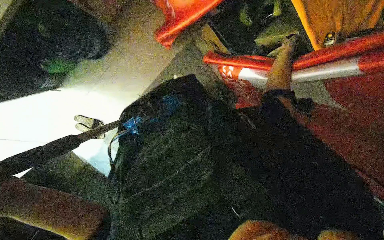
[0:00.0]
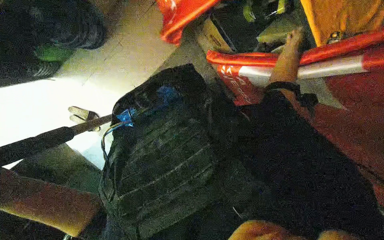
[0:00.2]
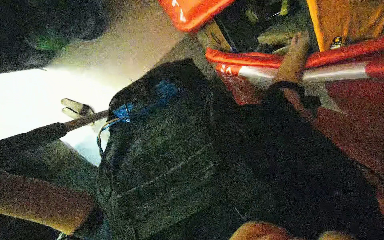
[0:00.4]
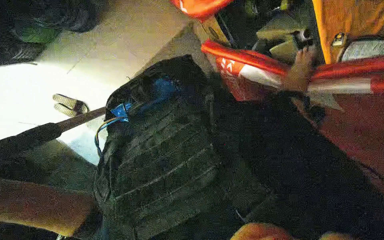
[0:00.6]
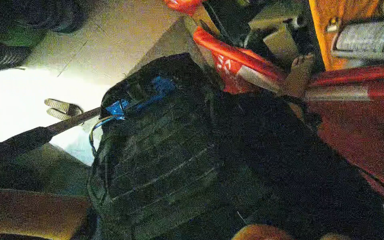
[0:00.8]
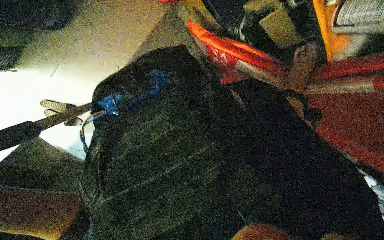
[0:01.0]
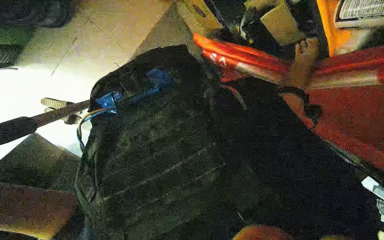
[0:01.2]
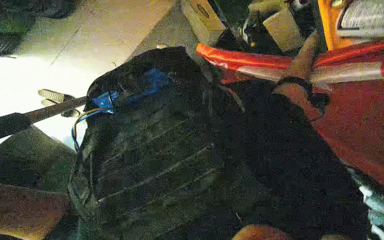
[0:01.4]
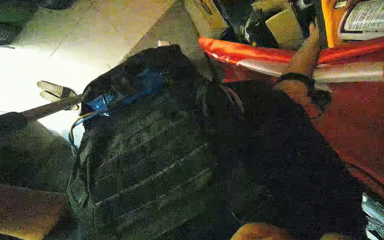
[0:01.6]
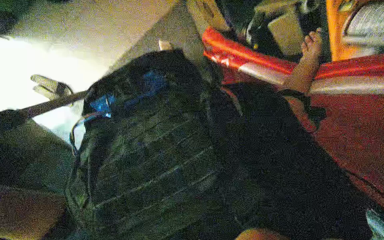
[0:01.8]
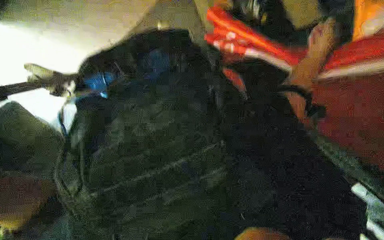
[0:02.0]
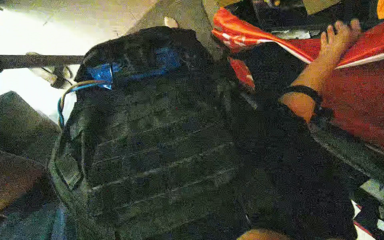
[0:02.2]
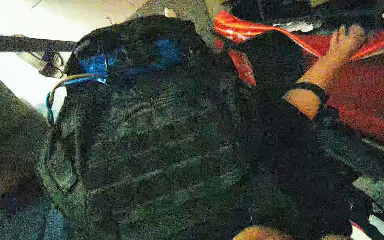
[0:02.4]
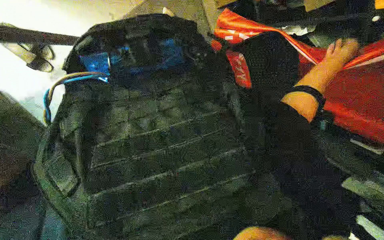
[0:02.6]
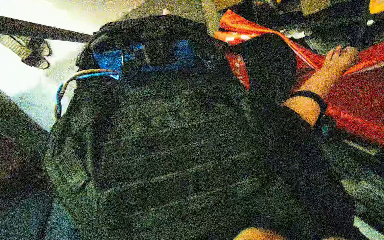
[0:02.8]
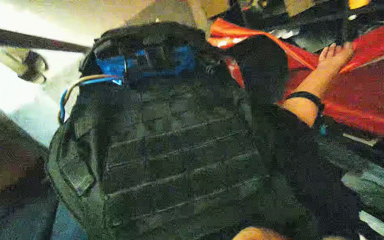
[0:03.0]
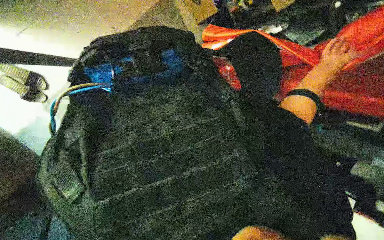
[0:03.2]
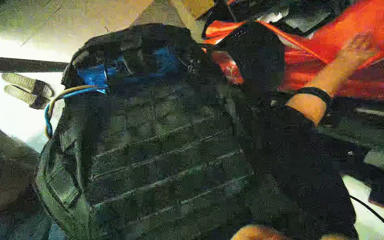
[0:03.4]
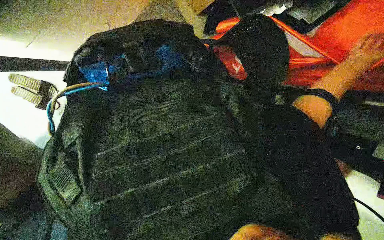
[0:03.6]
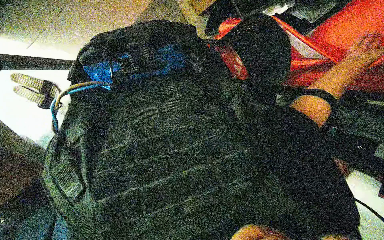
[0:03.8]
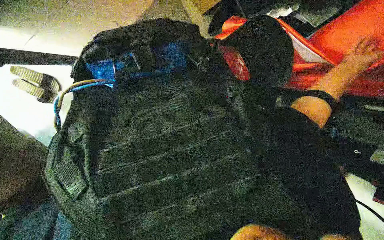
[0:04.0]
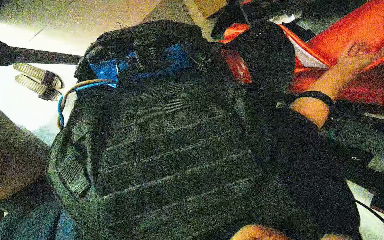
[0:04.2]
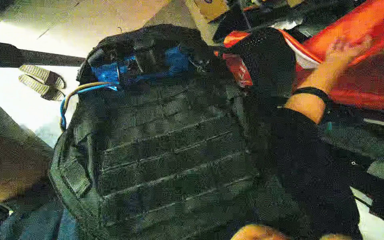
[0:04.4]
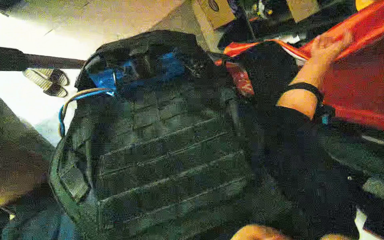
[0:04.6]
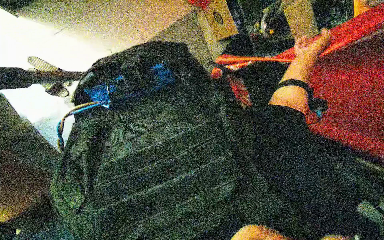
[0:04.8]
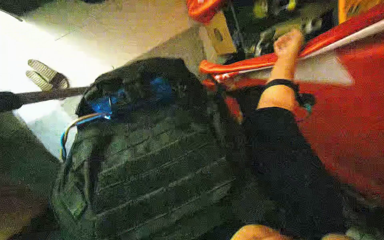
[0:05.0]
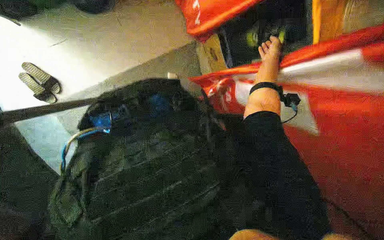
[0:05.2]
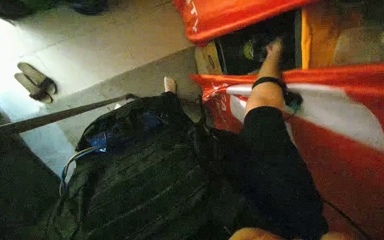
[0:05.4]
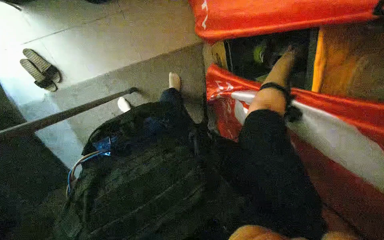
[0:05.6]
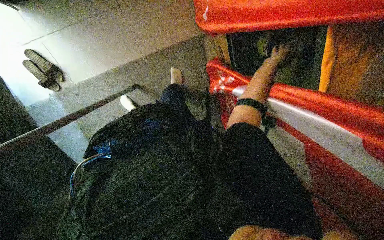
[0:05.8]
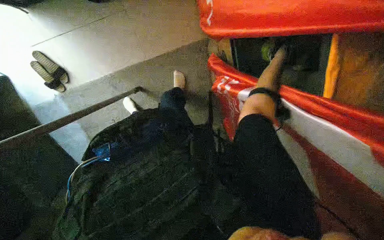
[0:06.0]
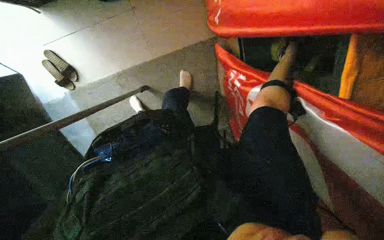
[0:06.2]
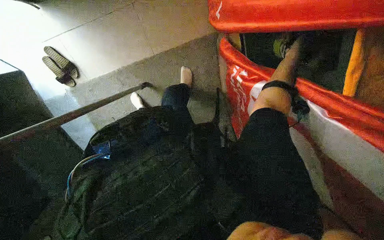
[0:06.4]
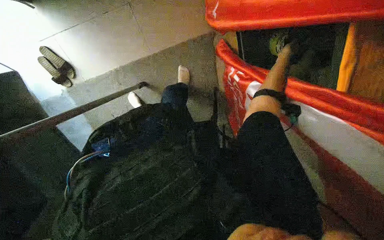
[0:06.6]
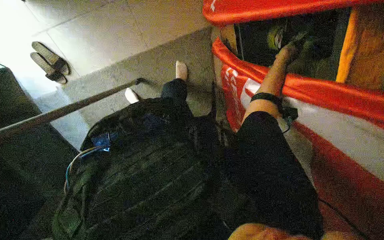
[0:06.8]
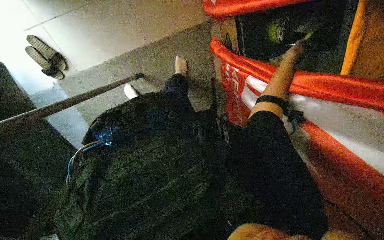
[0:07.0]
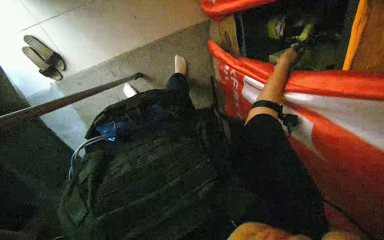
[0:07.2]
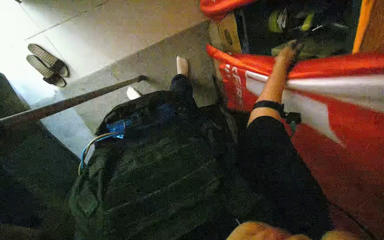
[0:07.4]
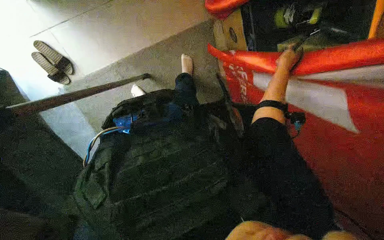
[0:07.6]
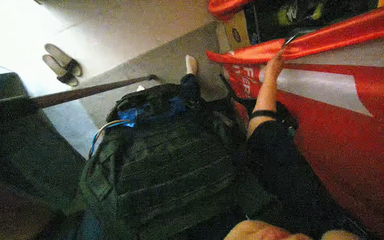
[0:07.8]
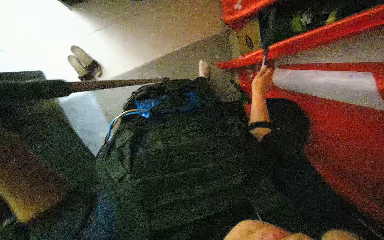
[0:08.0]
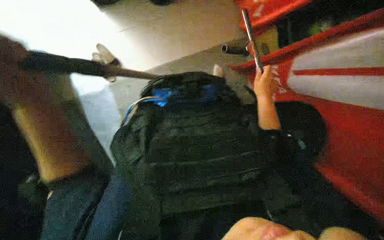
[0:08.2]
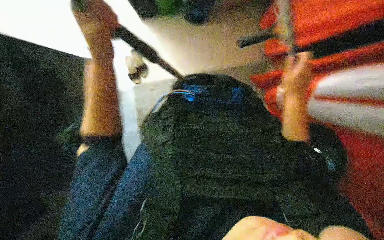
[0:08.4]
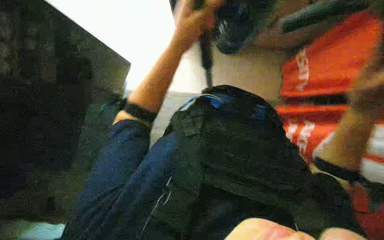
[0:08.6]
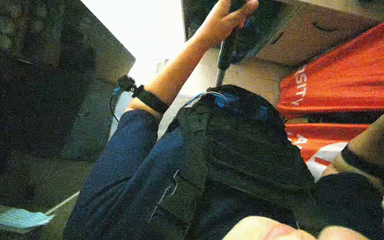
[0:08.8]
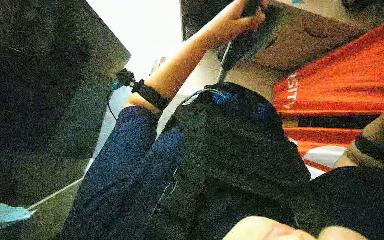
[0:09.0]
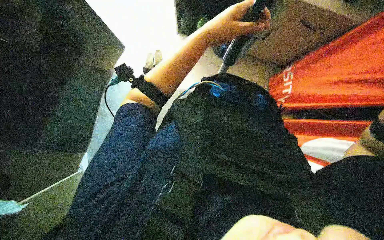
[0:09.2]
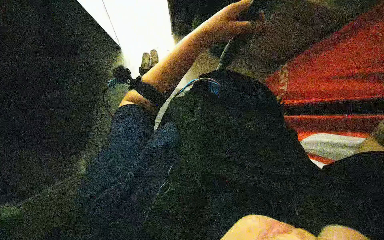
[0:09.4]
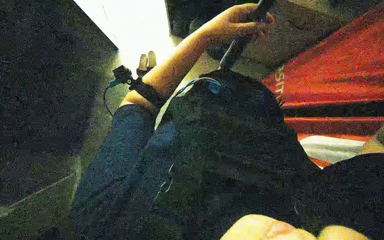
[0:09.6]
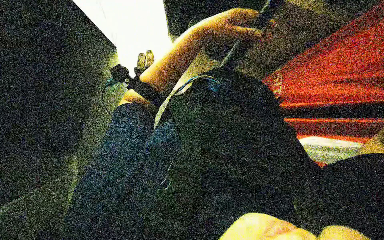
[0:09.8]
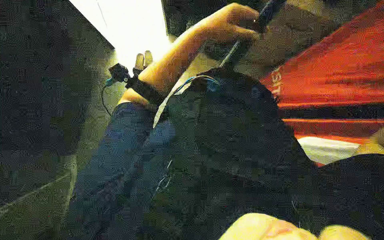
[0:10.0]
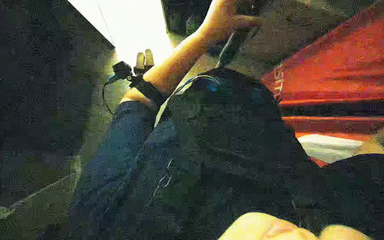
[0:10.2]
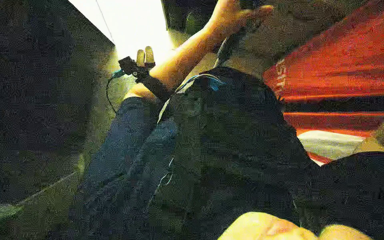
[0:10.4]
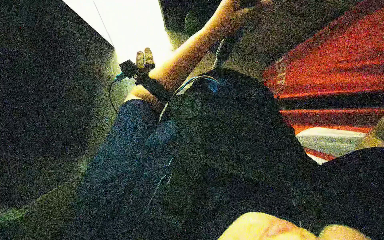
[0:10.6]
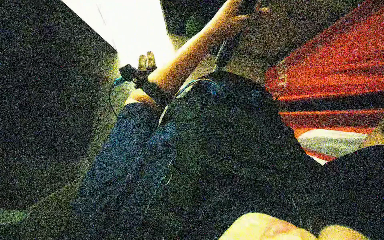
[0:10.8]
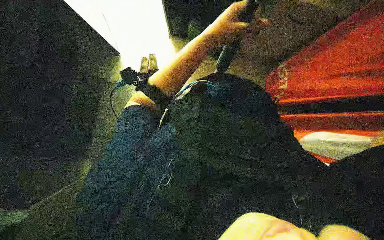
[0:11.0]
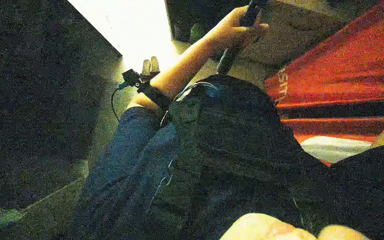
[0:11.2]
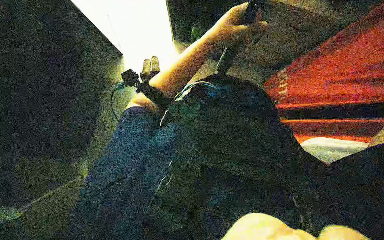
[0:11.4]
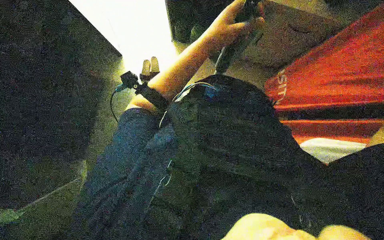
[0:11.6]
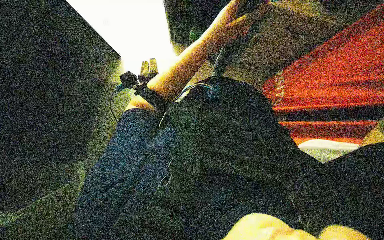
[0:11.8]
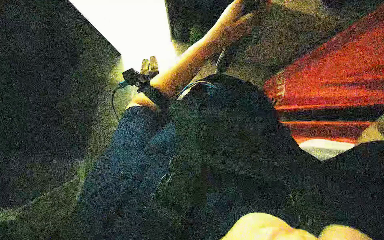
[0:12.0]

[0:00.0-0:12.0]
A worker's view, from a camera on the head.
Job: sweeping floor.
The whole recording: Cleaning floor with long-handled tool. The worker uses a long-handled tool to clean the floor and pick up items.
0:03.0 to 0:04.4: The right hand reaches roughly 15 cm to the right, then returns.
0:04.4 to 0:06.0: The right hand shifts about 40 cm up the picture and farther from the camera.
0:06.0 to 0:07.6: The right hand goes roughly 25 cm down the picture, to the left and nearer to the camera.

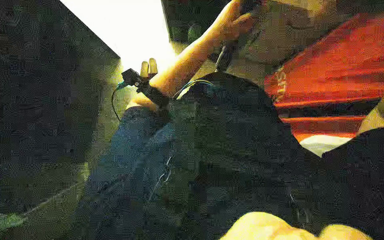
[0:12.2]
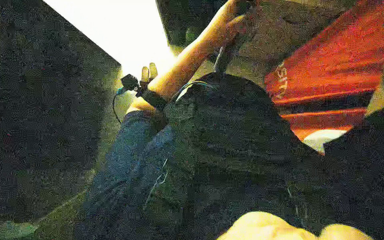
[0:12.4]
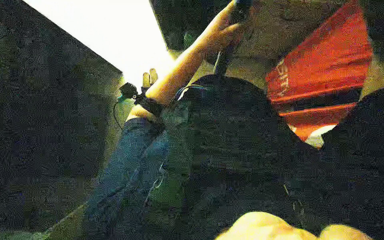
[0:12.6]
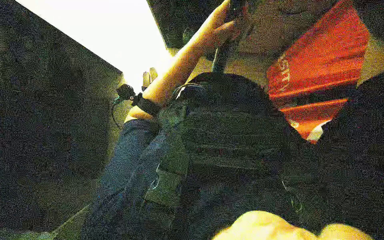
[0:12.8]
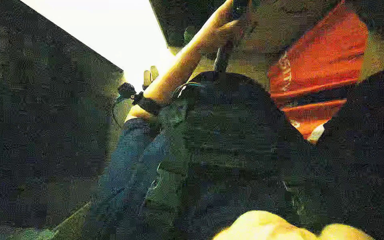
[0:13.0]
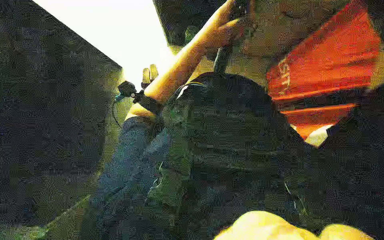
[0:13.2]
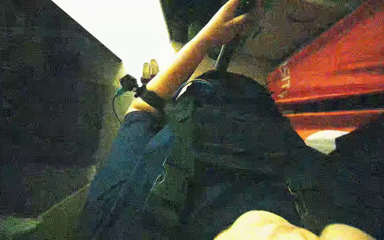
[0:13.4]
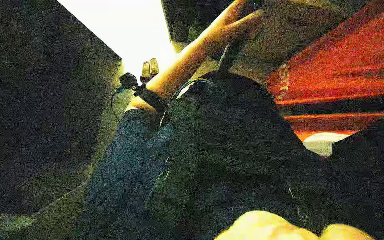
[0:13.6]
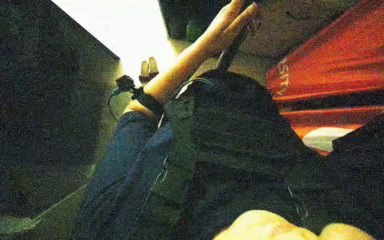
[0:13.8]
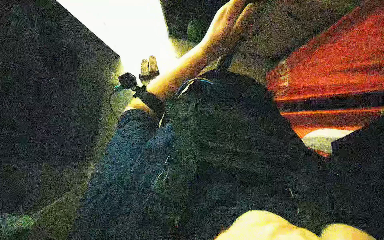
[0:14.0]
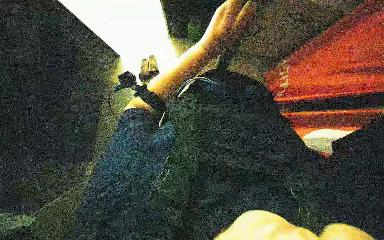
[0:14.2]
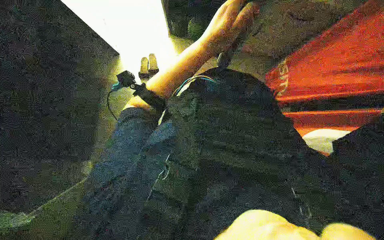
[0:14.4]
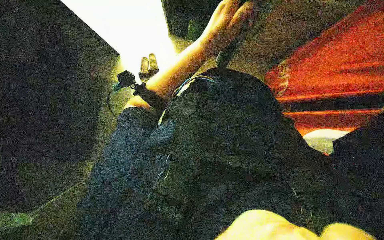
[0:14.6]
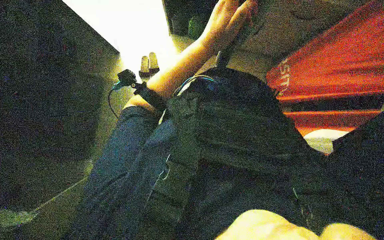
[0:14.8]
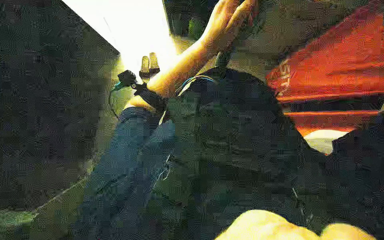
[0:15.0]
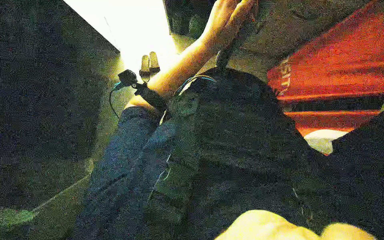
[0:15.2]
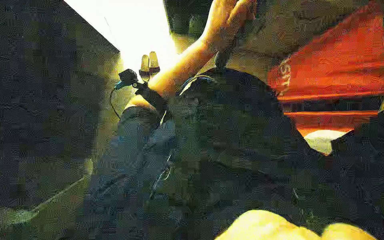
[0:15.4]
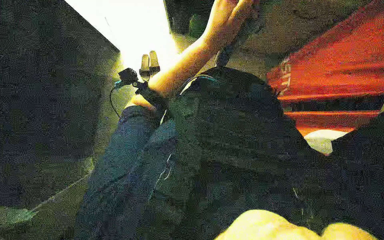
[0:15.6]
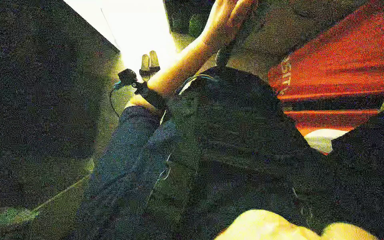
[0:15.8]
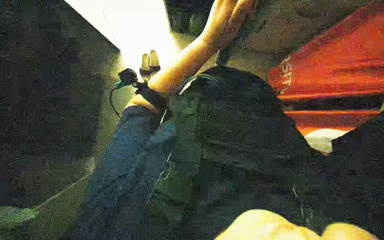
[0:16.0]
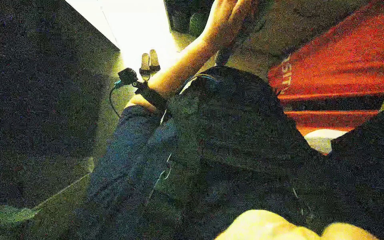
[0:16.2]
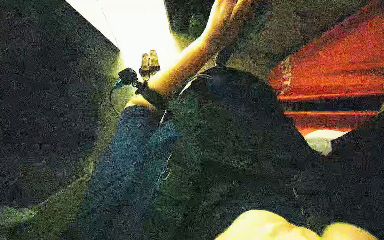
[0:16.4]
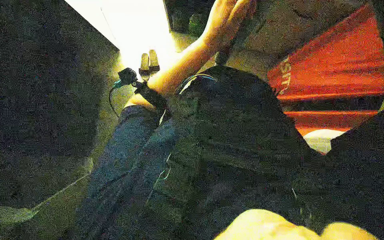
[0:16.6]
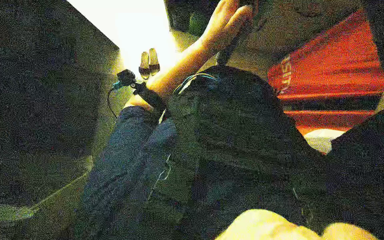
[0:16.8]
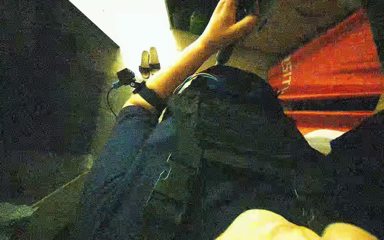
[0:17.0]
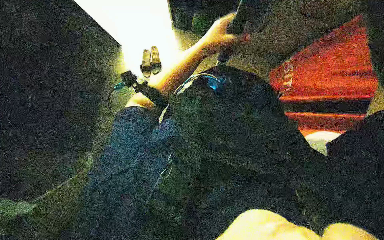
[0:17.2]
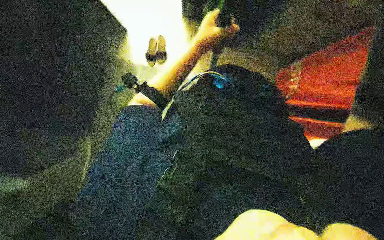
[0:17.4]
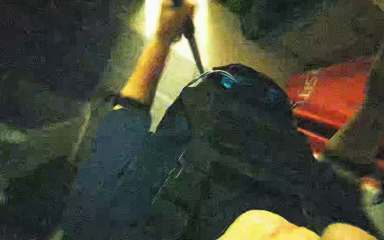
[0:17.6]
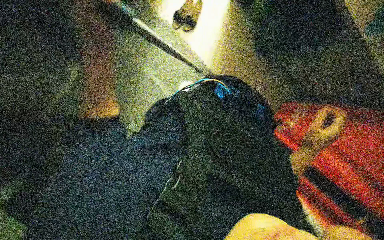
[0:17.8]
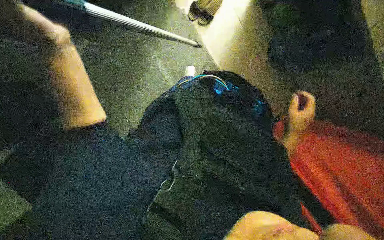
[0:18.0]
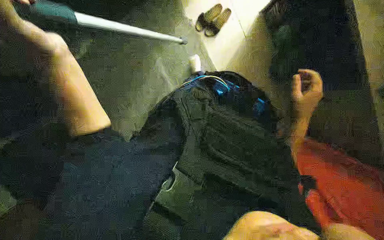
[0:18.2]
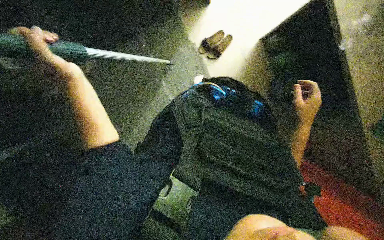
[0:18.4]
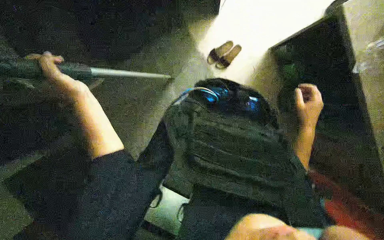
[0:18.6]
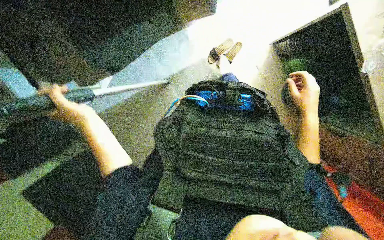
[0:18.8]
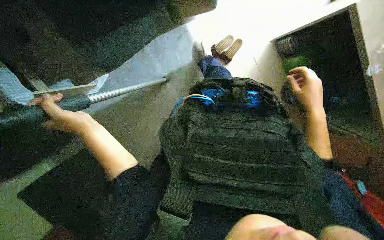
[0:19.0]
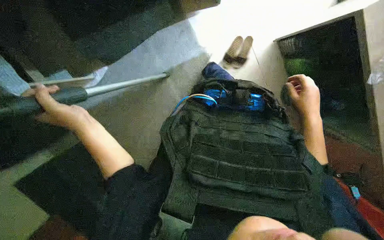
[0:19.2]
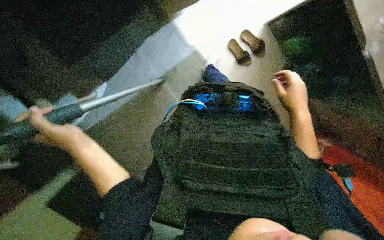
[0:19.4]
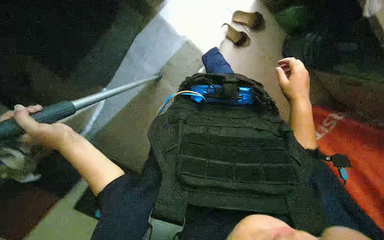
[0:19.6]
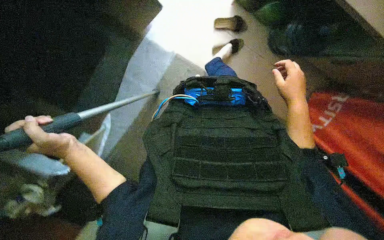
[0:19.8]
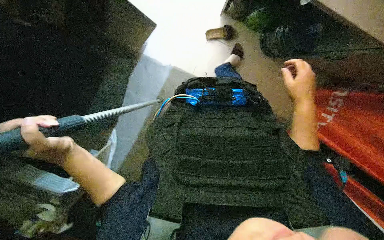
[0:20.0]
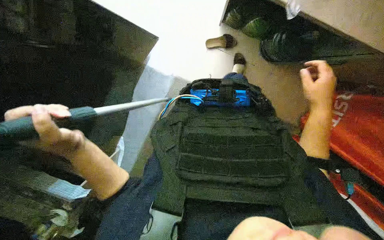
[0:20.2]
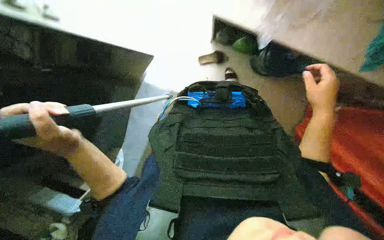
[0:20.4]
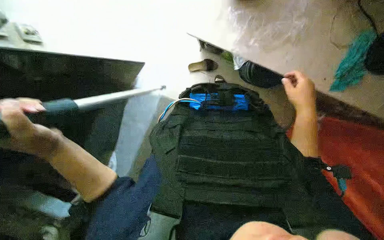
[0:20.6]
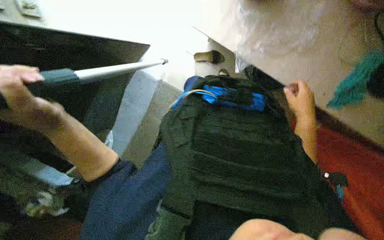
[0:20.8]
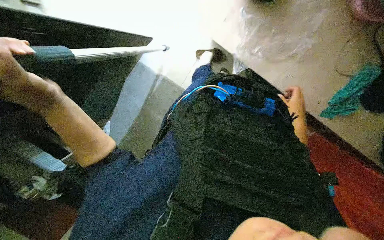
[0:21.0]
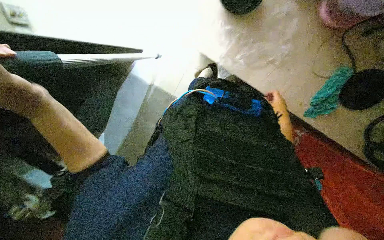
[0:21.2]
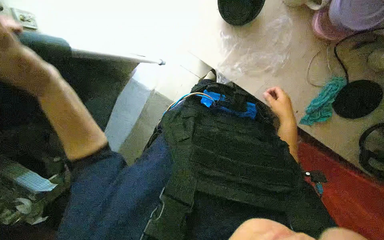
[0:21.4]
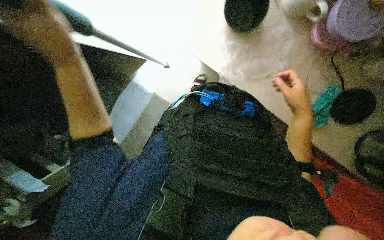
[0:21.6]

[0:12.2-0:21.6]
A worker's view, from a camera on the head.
Job: sweeping floor.
The whole recording: Cleaning floor with long-handled tool. The worker uses a long-handled tool to clean the floor and pick up items.
0:18.4 to 0:20.0: The scene rotates counterclockwise by about 25 degrees.
0:20.0 to 0:21.6: The left hand goes approximately 20 cm up the picture. The right hand moves approximately 15 cm farther from the camera and comes back.
